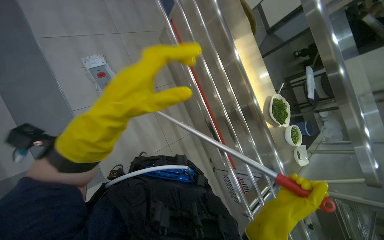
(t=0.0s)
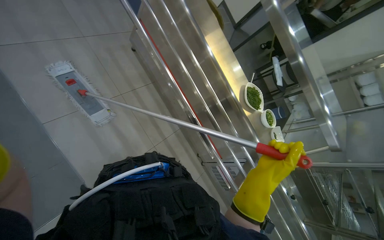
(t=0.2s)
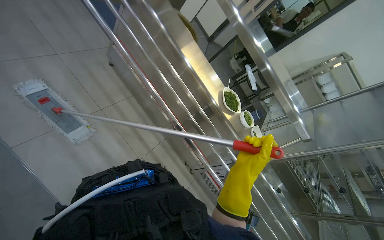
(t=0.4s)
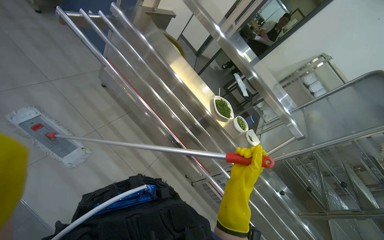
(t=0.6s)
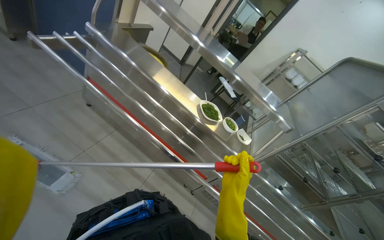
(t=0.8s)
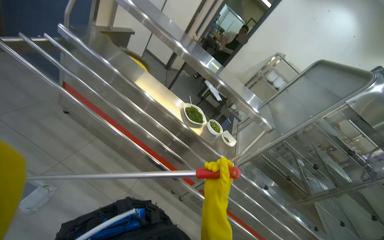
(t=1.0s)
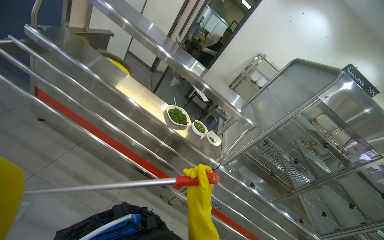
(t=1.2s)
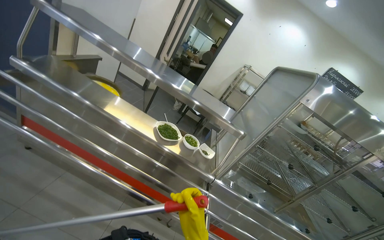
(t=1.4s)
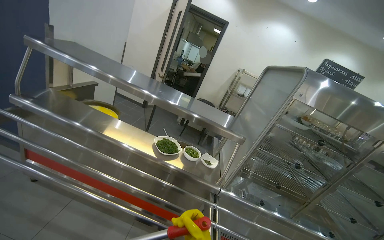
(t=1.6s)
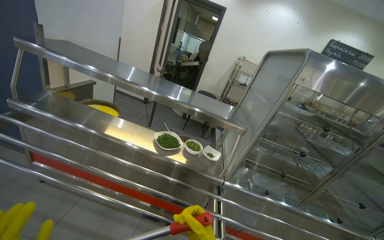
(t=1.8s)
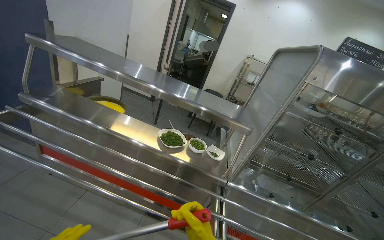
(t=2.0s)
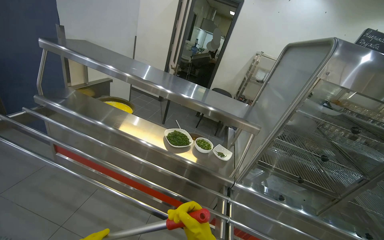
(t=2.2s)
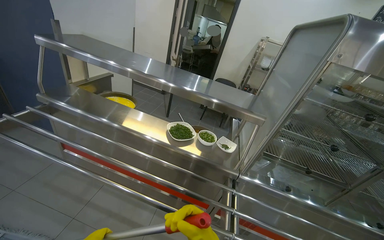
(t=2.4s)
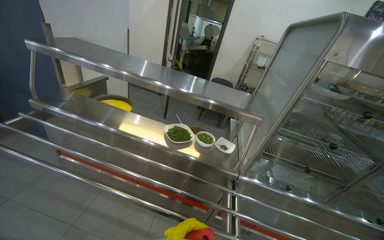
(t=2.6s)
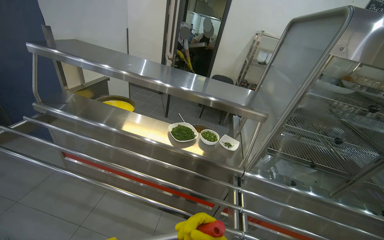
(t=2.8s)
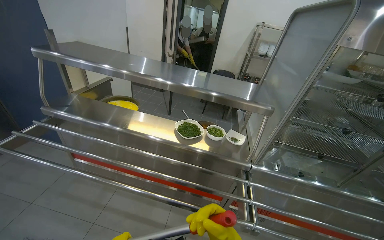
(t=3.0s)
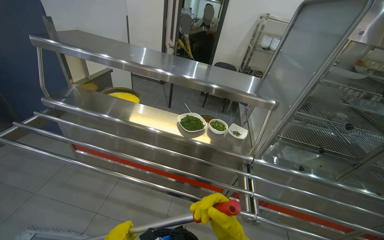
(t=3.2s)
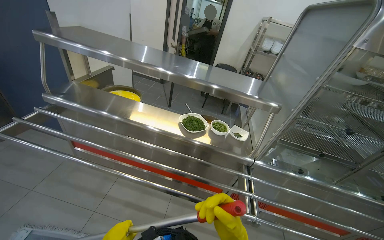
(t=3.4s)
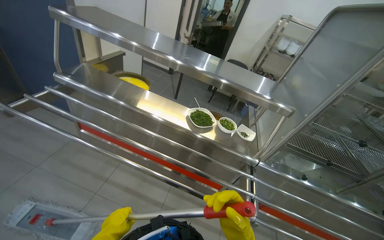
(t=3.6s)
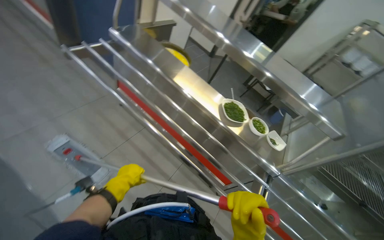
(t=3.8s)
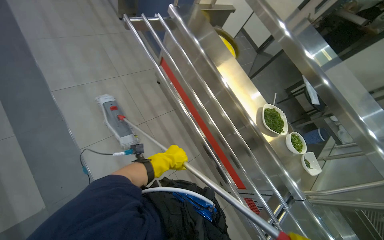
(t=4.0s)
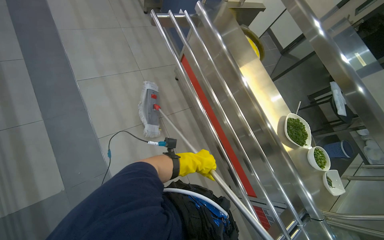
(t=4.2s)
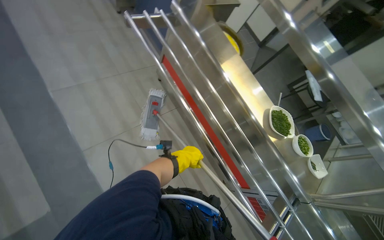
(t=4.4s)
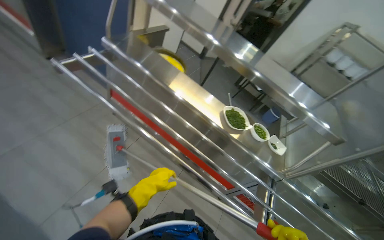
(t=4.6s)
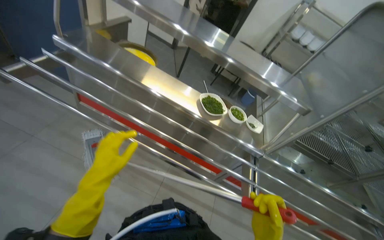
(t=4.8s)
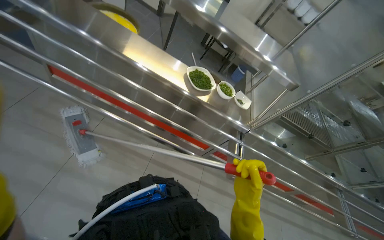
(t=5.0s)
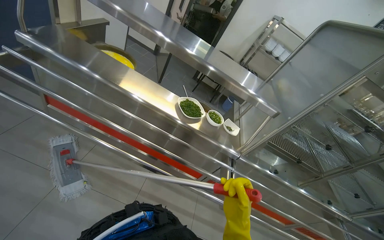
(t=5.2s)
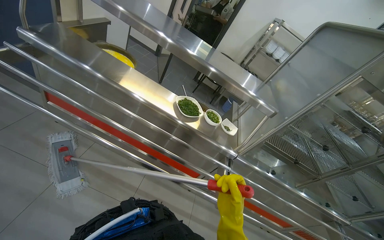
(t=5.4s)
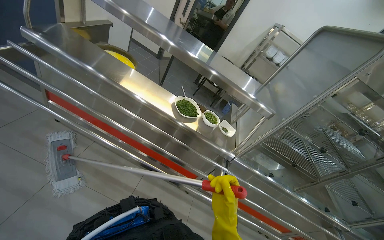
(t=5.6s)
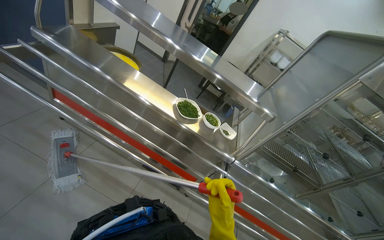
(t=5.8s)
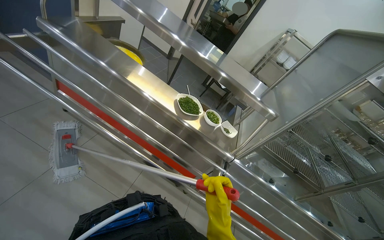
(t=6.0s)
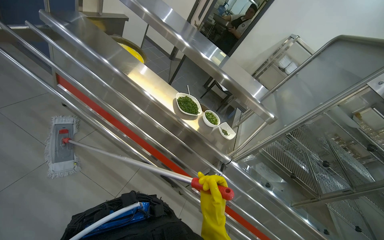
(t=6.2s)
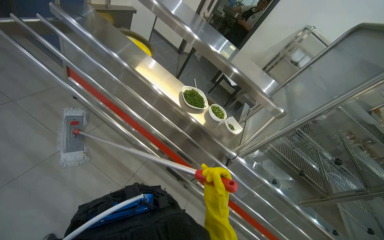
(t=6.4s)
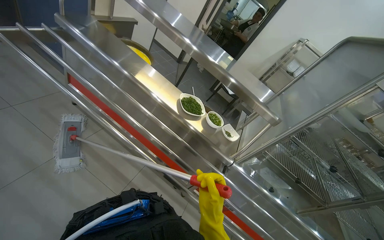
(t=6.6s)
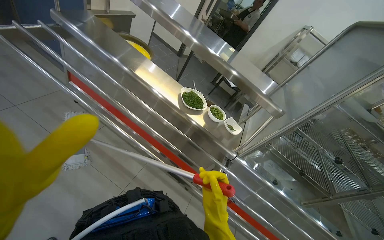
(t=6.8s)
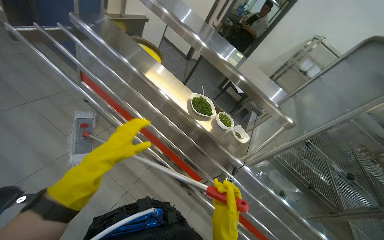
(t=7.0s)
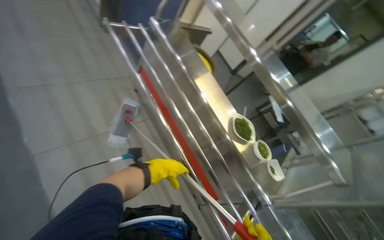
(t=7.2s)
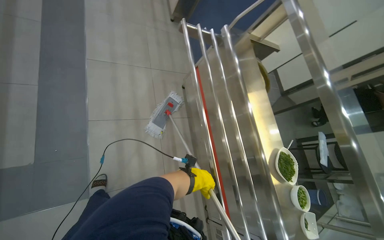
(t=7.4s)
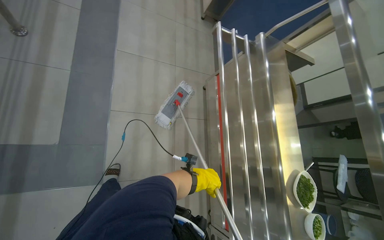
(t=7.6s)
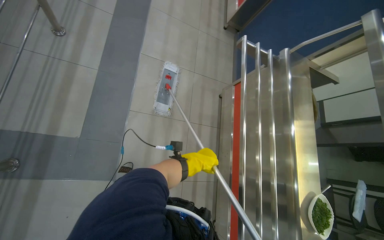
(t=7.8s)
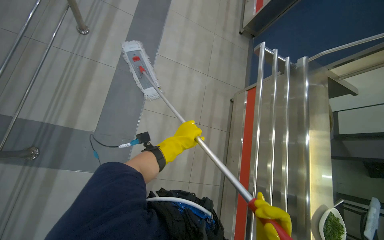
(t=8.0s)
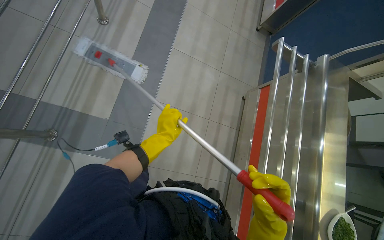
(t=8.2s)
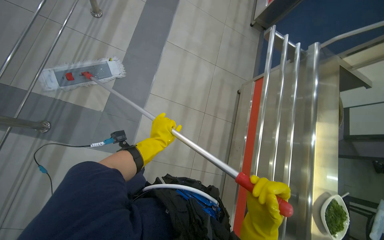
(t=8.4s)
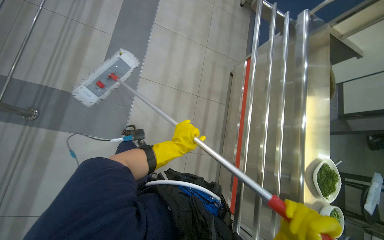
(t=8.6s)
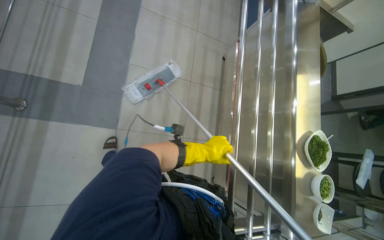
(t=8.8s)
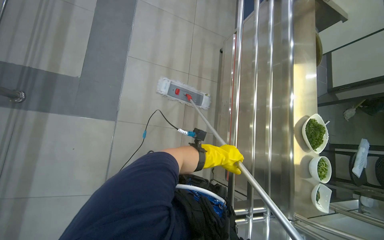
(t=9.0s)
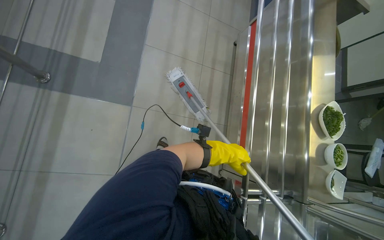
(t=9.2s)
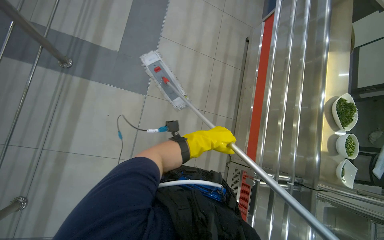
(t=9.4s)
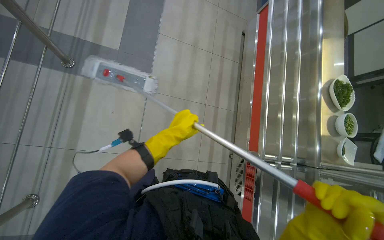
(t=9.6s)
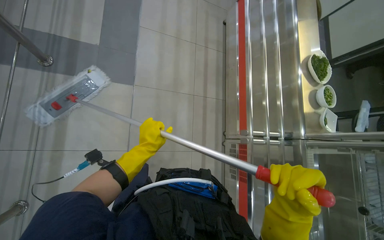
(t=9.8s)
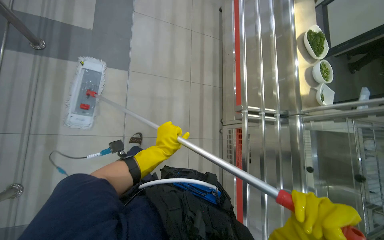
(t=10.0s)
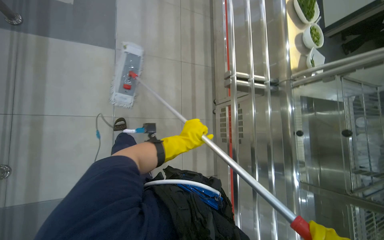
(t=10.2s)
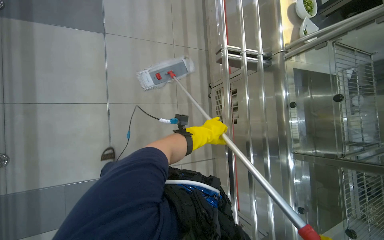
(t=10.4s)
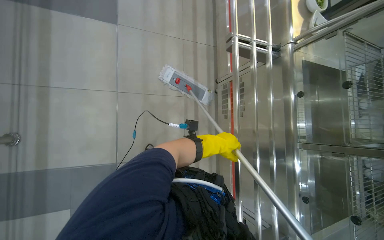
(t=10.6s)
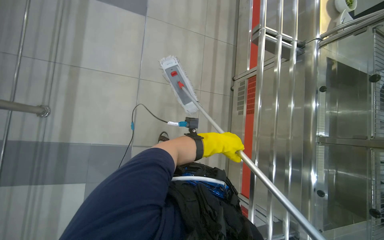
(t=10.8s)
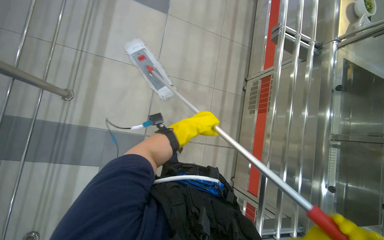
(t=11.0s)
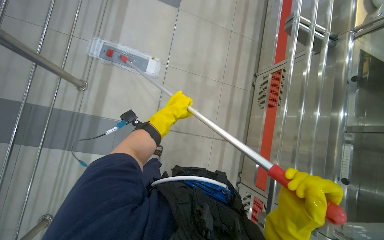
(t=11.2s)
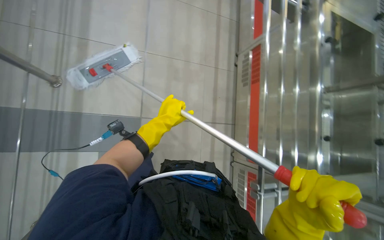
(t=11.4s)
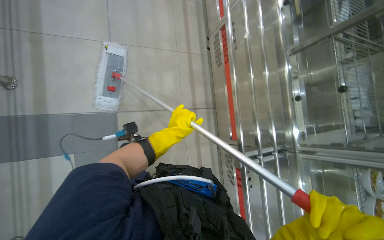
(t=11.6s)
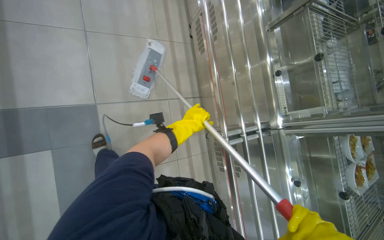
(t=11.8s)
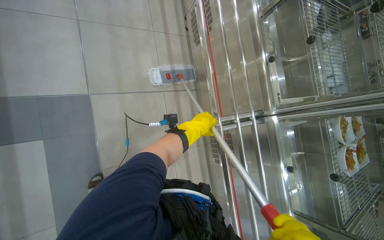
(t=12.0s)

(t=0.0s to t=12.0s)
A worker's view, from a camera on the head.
Job: mopping floor.
The whole recording: Mopping cafeteria floor. The worker mops the cafeteria floor with a mop and bucket.
t=0.0s - t=1.6s: The head turns to the right by roughly 50 degrees. The wearer looks about 25 degrees further upward.
t=3.0s - t=4.4s: The head turns to the left by some 45 degrees. The view tips downward by roughly 20 degrees.
t=4.4s - t=6.0s: The head turns to the right by about 30 degrees.
t=6.0s - t=7.6s: The wearer's head swings roughly 60 degrees to the left.
t=9.0s - t=10.4s: The camera is carried roughly 70 cm.
t=10.4s - t=12.0s: The camera travels roughly 60 cm.

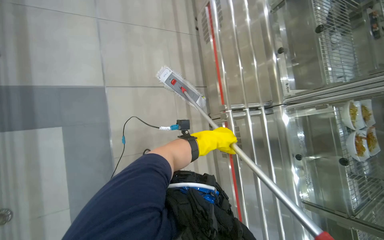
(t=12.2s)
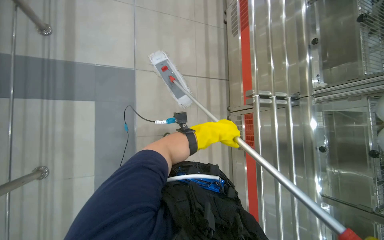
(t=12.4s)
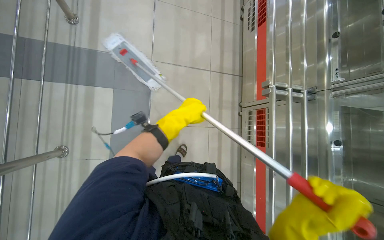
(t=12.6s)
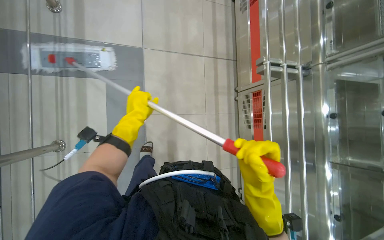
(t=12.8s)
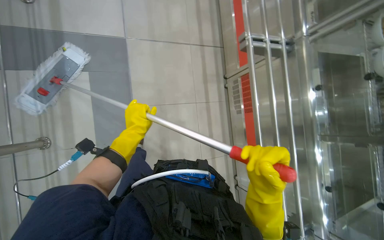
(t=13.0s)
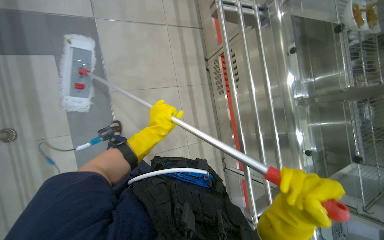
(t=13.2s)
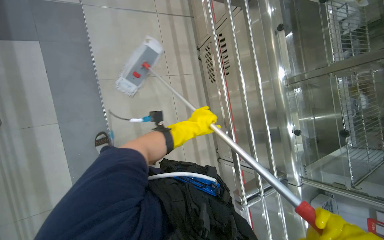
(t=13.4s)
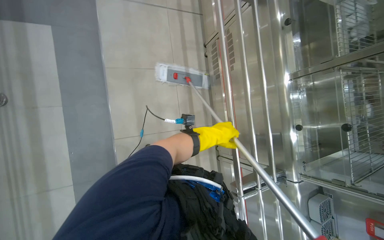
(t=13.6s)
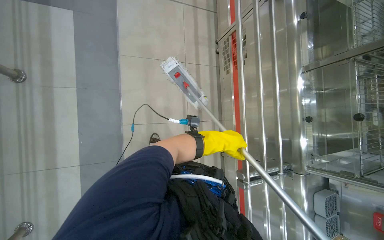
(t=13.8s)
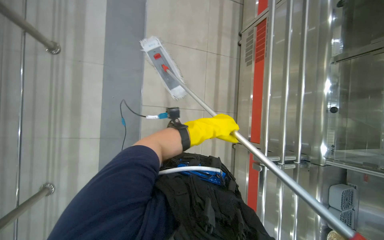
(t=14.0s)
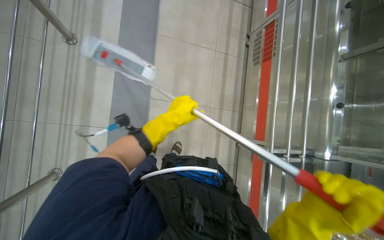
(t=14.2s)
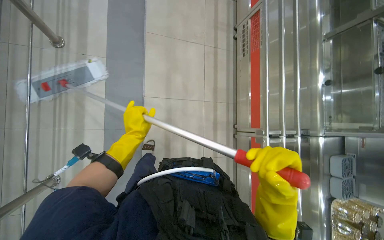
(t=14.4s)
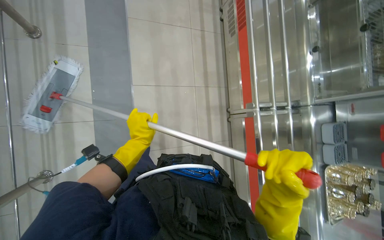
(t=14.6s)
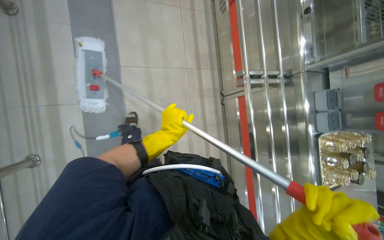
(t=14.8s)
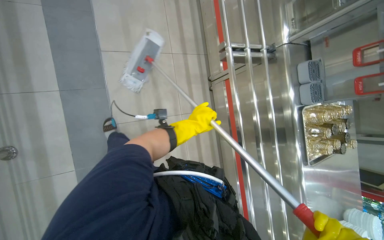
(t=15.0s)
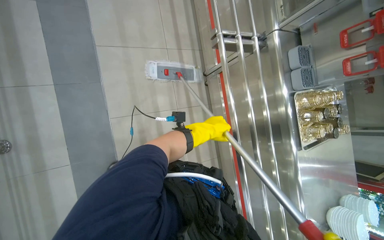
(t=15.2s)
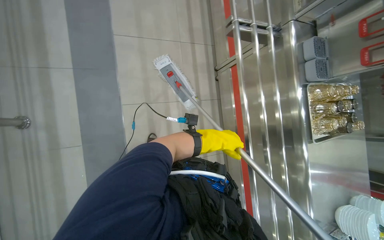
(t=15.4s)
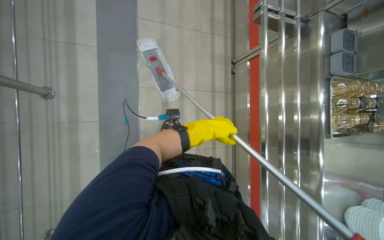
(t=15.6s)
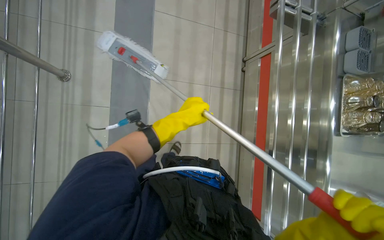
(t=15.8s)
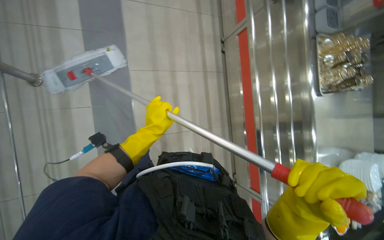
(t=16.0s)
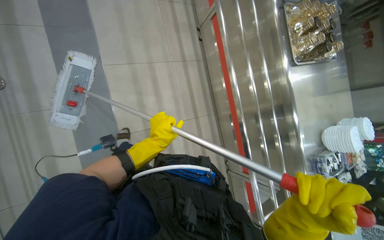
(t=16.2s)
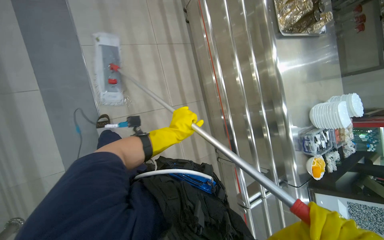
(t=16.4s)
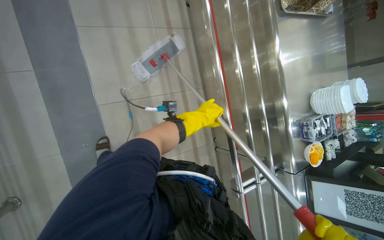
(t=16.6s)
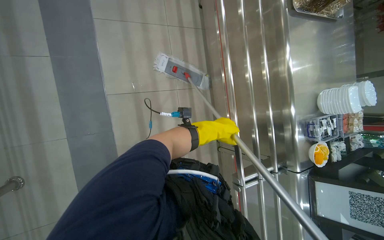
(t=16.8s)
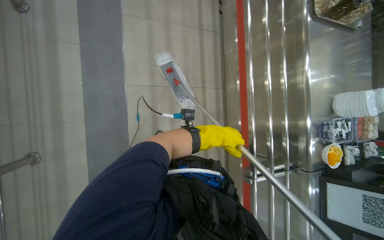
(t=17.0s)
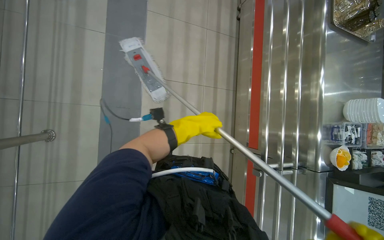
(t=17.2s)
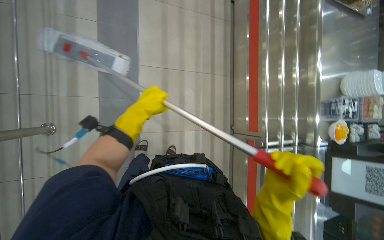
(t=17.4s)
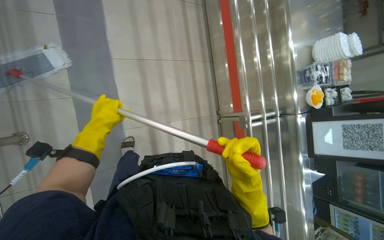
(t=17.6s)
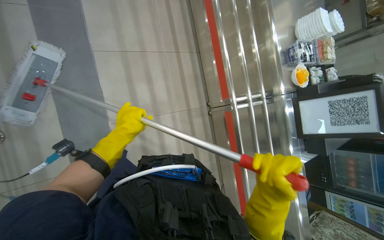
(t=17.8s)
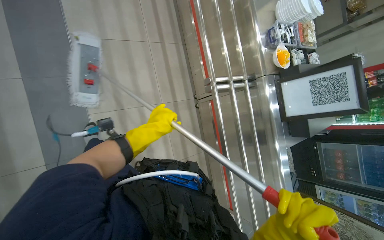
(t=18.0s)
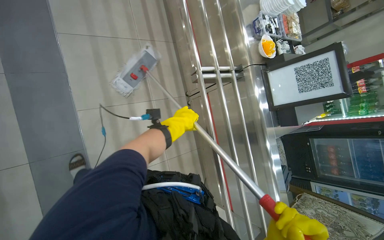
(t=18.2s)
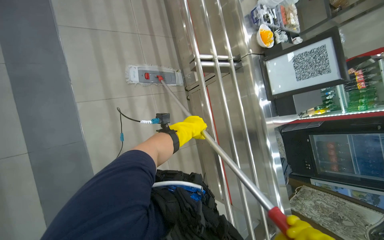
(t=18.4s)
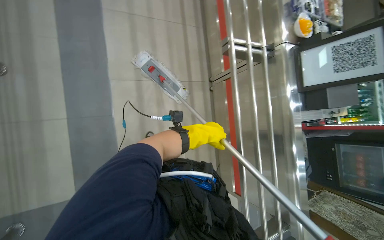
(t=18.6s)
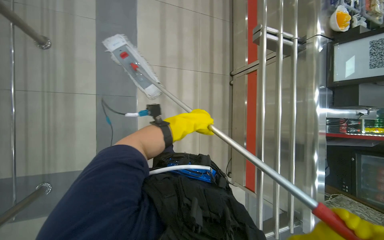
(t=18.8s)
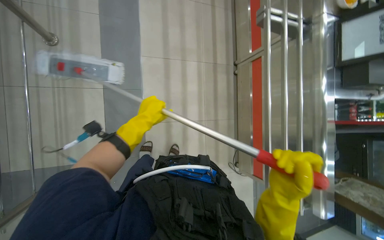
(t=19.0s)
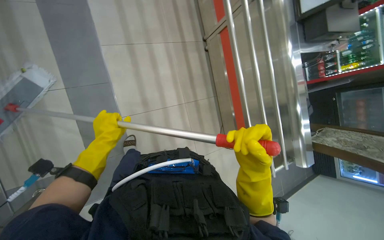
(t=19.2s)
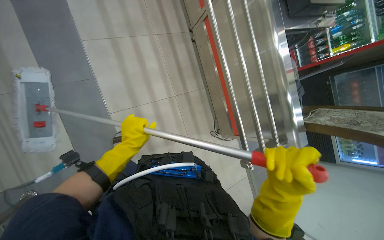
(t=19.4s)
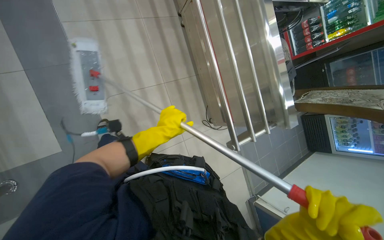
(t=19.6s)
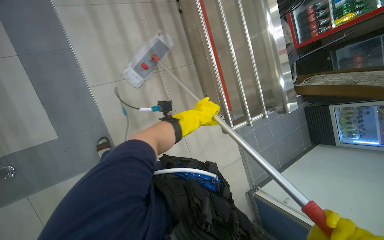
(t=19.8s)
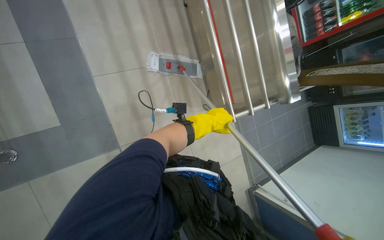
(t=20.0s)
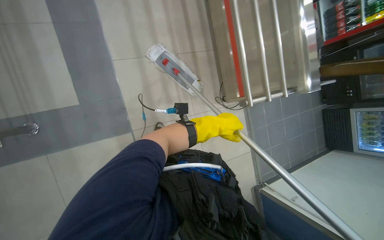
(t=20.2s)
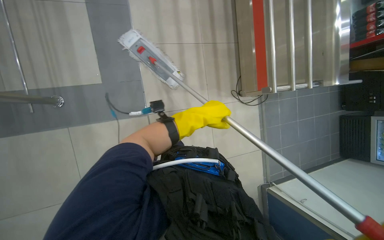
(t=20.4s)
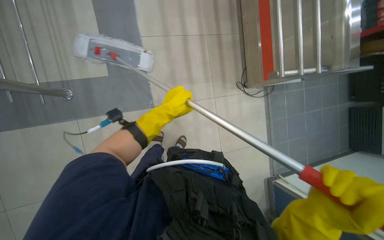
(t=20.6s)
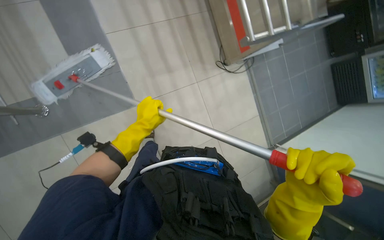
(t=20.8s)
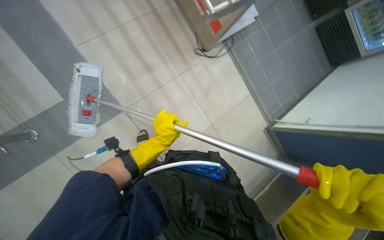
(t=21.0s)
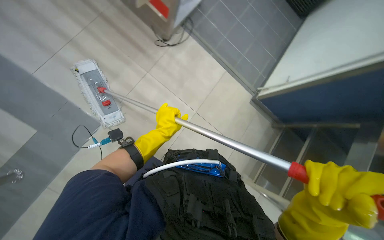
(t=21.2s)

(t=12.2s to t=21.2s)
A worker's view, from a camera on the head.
Job: mopping floor.
The whole recording: Mopping cafeteria floor. The worker mops the cafeteria floor with a mop and bucket.
t=12.2s - t=13.8s: The wearer moves approximately 50 cm.
t=13.8s - t=15.2s: The head travels about 70 cm.
t=15.2s - t=16.6s: The camera travels some 60 cm.
t=16.6s - t=18.2s: The camera is carried some 70 cm.
t=18.2s - t=19.8s: The wearer moves roughly 50 cm. The camera pitches downward, by roughly 15 degrees.
t=19.8s - t=21.2s: The wearer looks roughly 10 degrees further downward.
